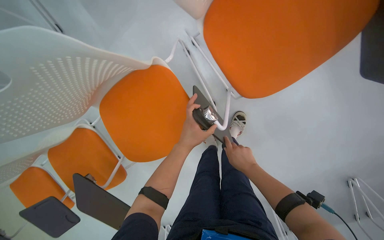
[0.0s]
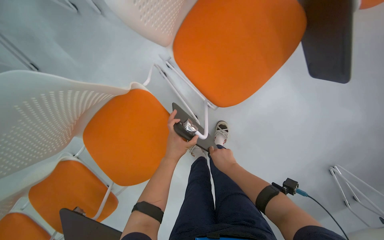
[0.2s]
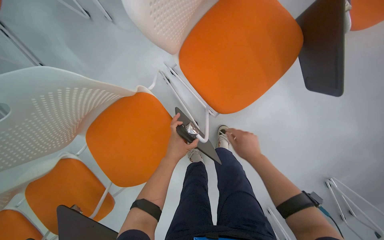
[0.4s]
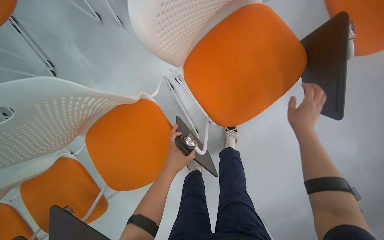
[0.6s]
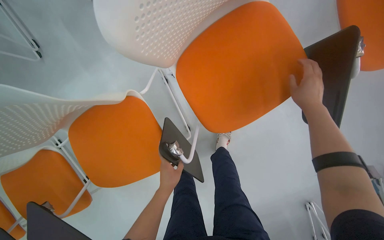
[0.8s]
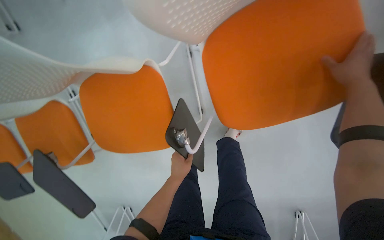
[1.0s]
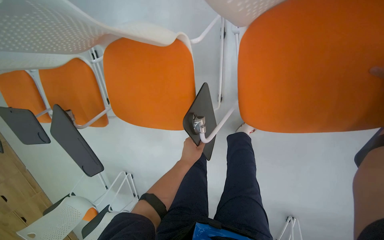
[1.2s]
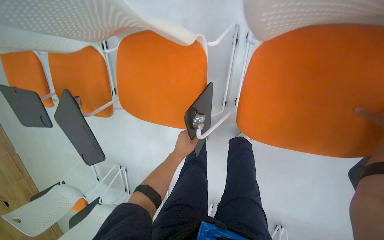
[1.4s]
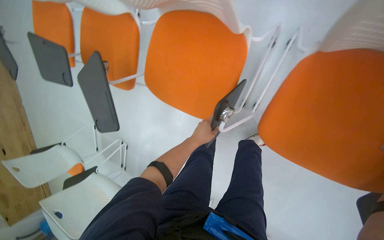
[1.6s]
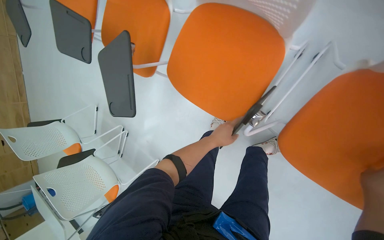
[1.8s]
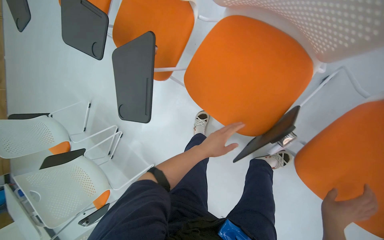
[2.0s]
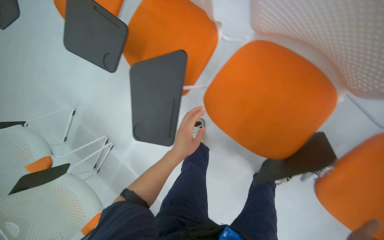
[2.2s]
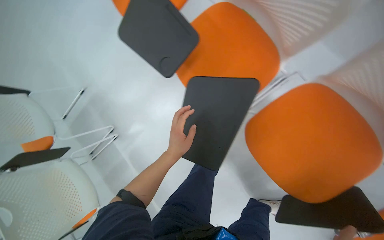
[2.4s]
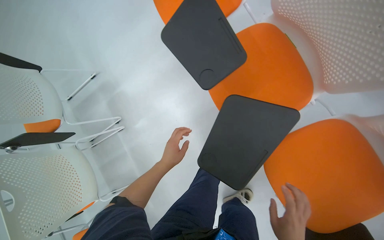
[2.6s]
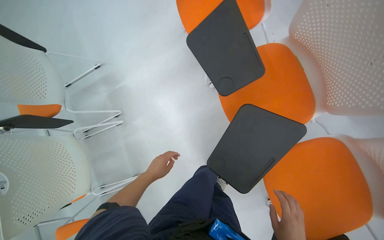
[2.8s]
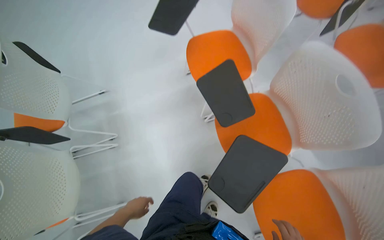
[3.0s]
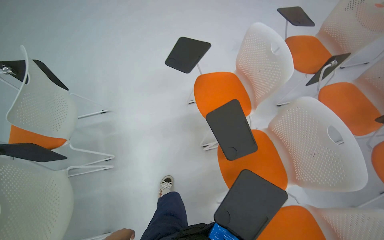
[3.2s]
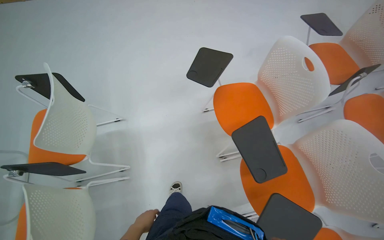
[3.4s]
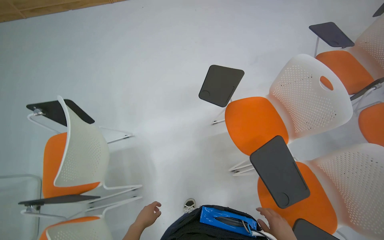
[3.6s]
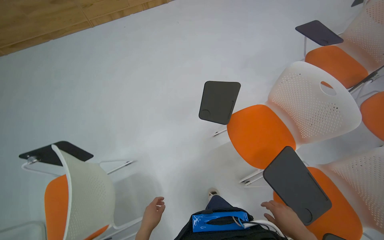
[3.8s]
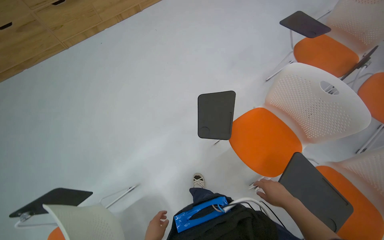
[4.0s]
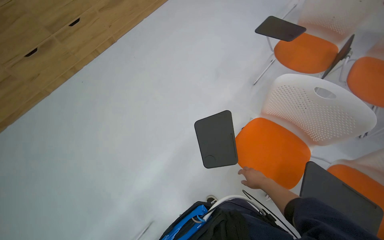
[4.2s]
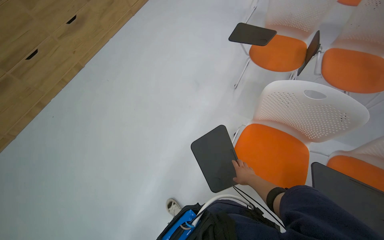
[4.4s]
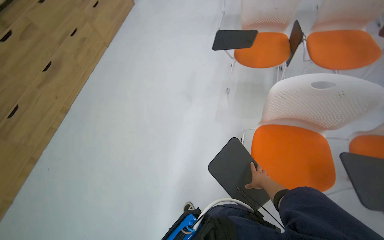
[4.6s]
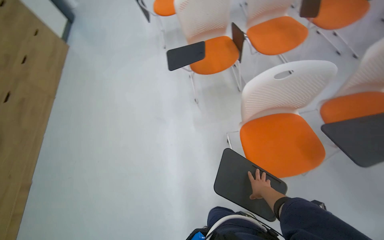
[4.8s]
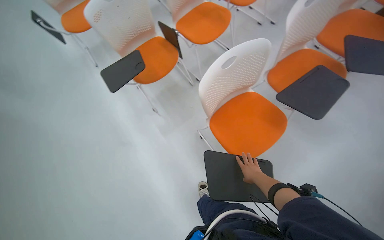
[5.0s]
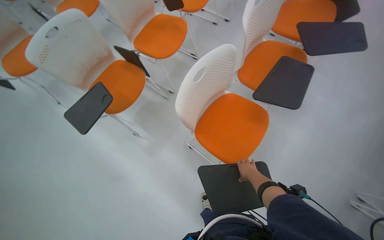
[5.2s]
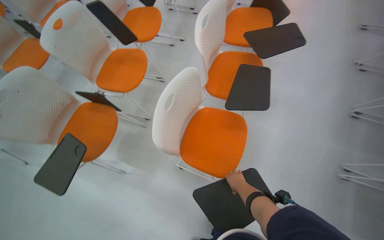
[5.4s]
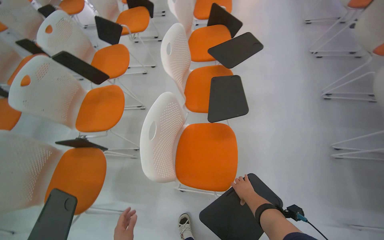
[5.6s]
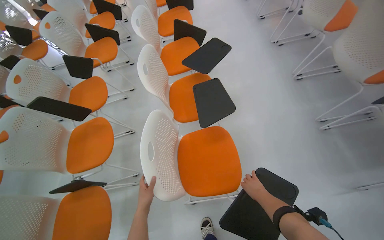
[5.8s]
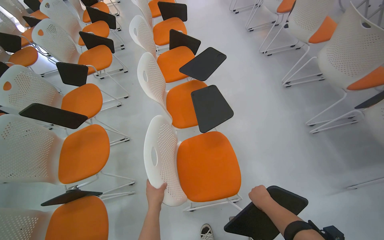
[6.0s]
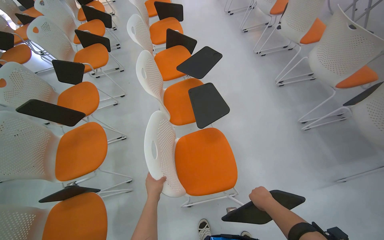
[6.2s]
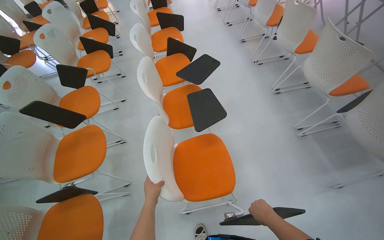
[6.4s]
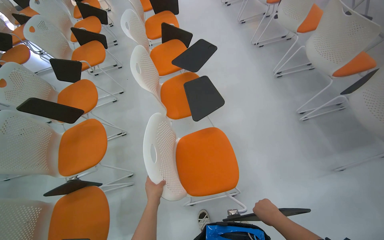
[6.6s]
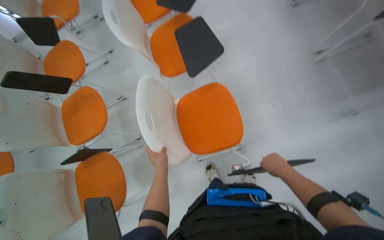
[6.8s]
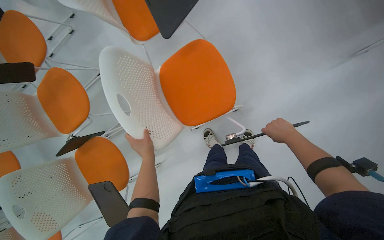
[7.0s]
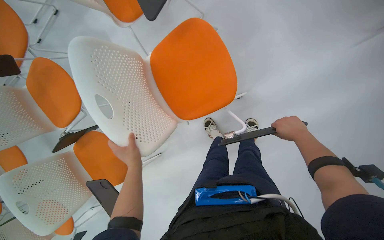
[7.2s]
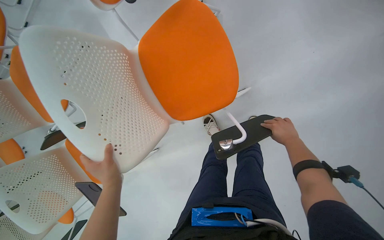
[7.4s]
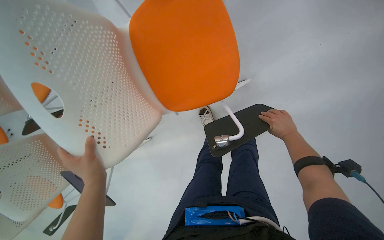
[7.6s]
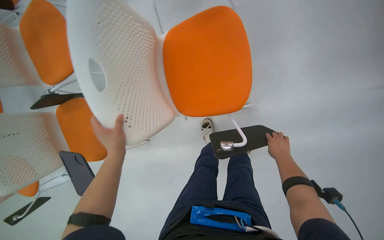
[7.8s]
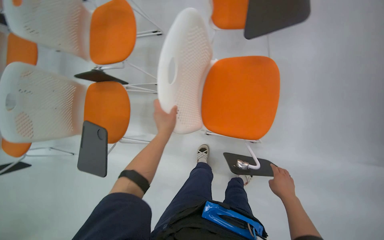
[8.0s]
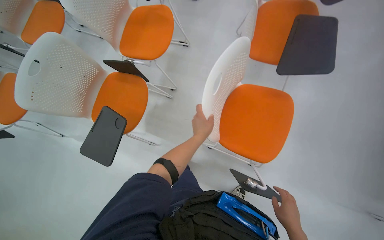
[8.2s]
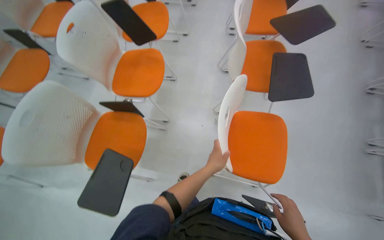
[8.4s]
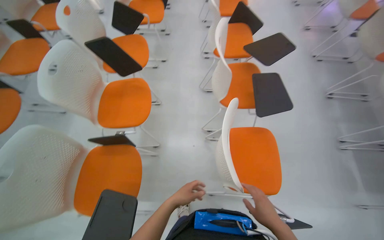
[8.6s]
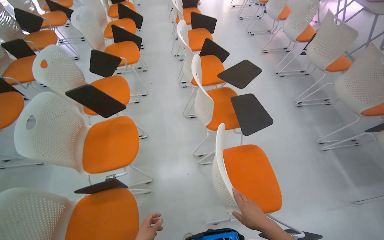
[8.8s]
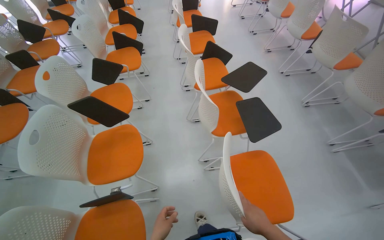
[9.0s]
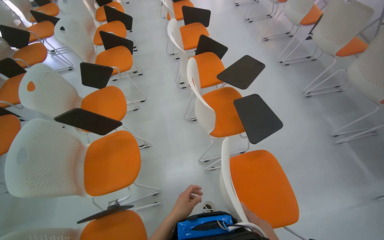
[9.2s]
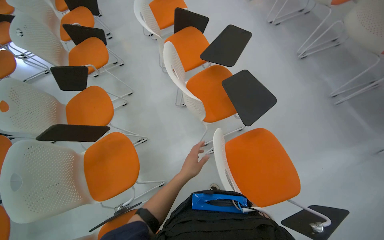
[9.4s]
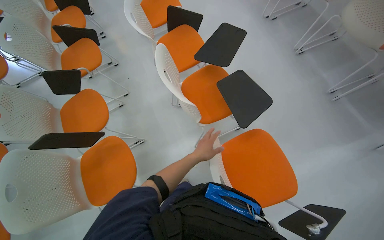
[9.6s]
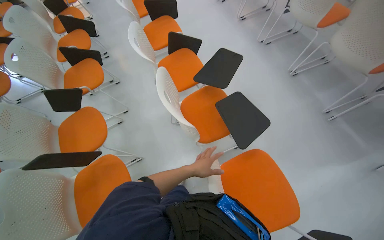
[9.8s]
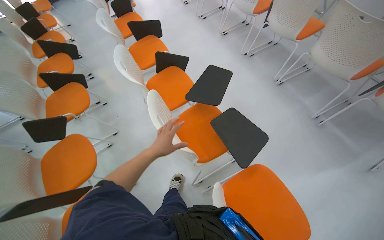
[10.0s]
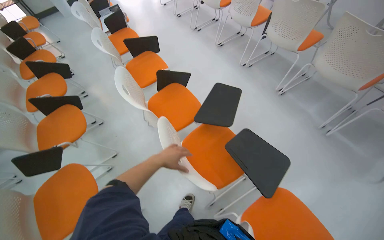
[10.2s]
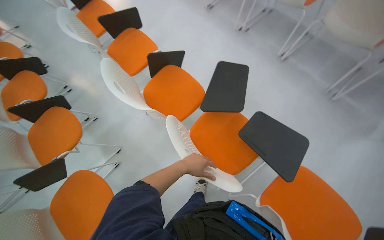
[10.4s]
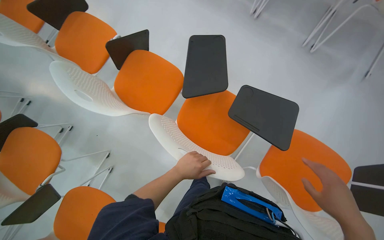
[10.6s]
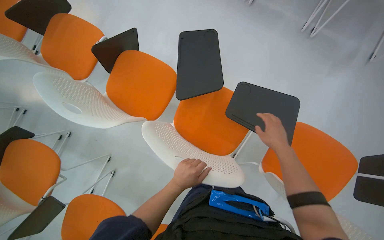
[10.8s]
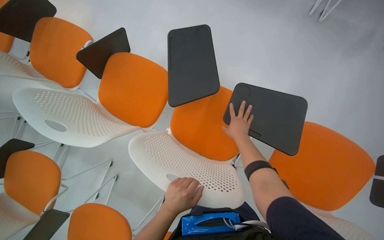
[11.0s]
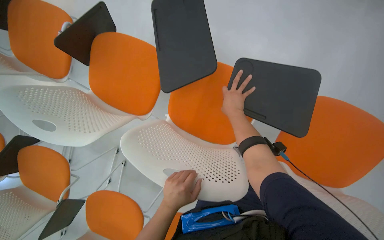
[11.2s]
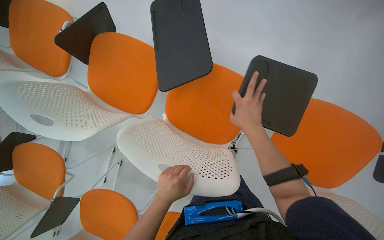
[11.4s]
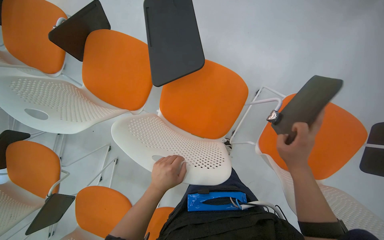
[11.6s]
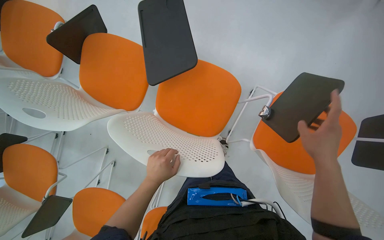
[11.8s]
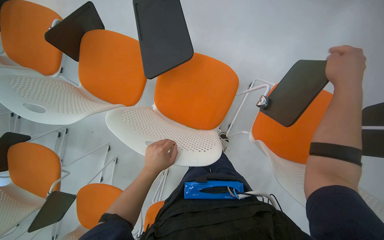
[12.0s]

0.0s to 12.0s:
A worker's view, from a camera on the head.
Job: organizing items.
The whole recording: Arranging chairs and tabletops. The worker arranges chairs and adjusts their attached tabletops.
0.0s to 1.6s: The scene rotates clockwise by some 50 degrees.
1.6s to 3.0s: The head travels to the left, about 60 cm. The view swings some 20 degrees to the right. The scene turns roughly 35 degrees clockwise in the picture.
3.0s to 4.4s: The camera travels approximately 90 cm. The scene turns roughly 45 degrees counterclockwise in the picture.
4.4s to 6.0s: The head turns to the right by roughly 130 degrees. The camera pitches upward, by approximately 25 degrees.
6.0s to 7.6s: The camera travels some 40 cm. The view tilts about 50 degrees downward.
7.6s to 9.0s: The head travels some 60 cm. The view swings some 25 degrees to the right. The view tilts some 40 degrees upward.
9.0s to 10.4s: The camera travels about 70 cm. Everything in view rotates about 30 degrees counterclockwise.
10.4s to 12.0s: The view tips downward by about 20 degrees. The scene turns about 25 degrees counterclockwise in the picture.

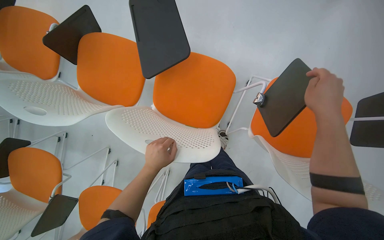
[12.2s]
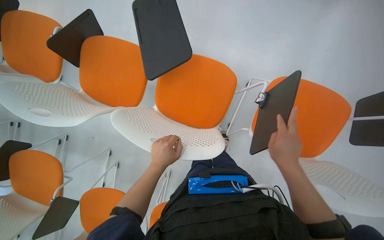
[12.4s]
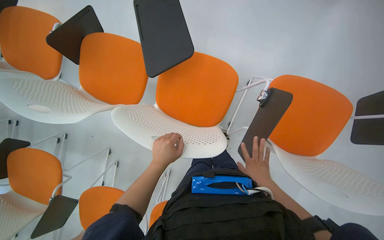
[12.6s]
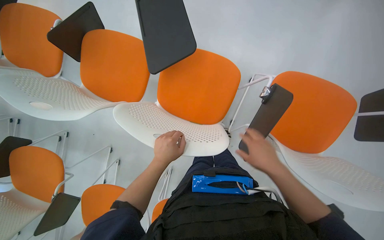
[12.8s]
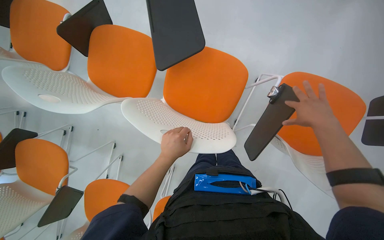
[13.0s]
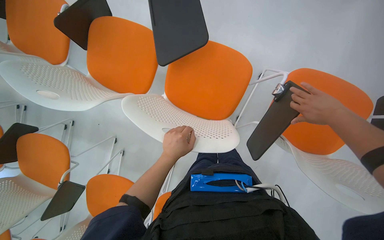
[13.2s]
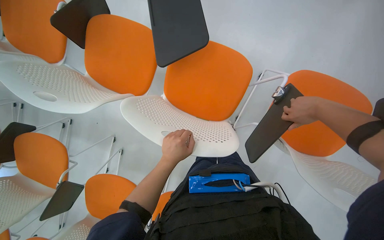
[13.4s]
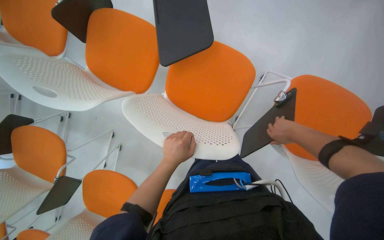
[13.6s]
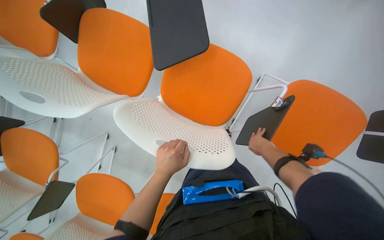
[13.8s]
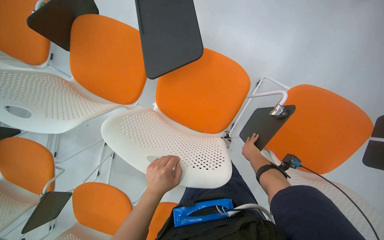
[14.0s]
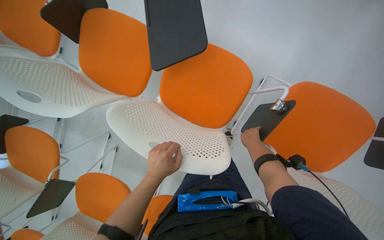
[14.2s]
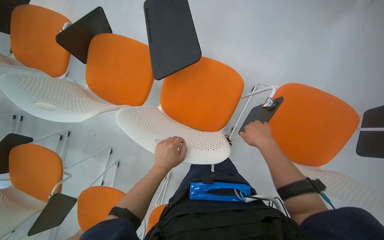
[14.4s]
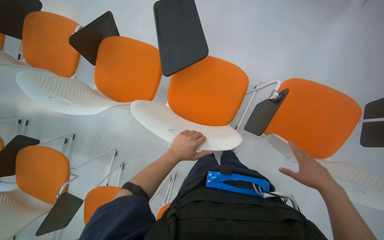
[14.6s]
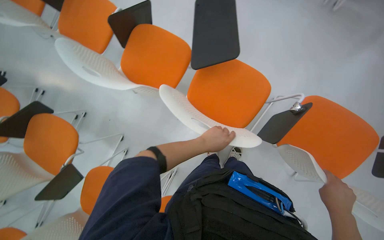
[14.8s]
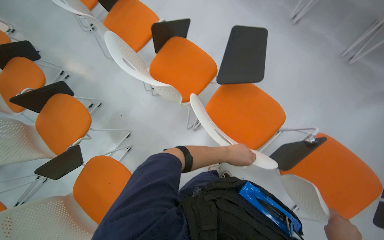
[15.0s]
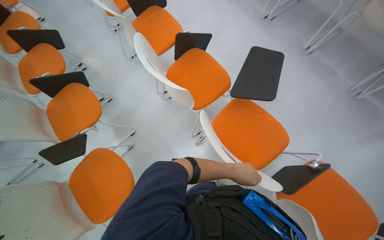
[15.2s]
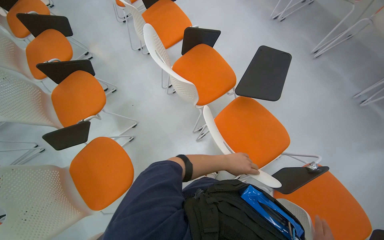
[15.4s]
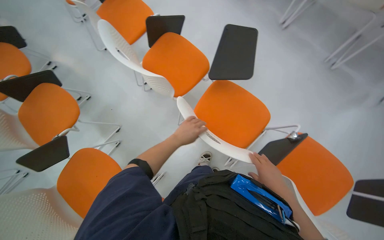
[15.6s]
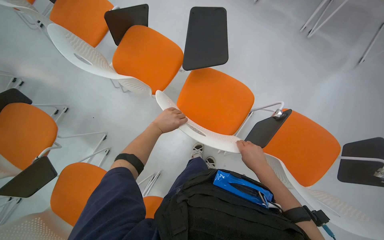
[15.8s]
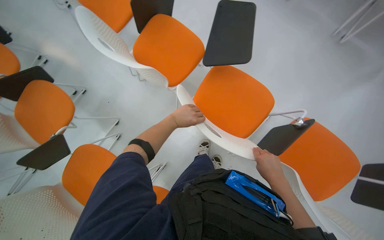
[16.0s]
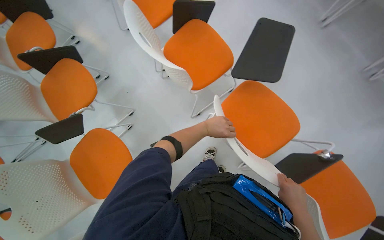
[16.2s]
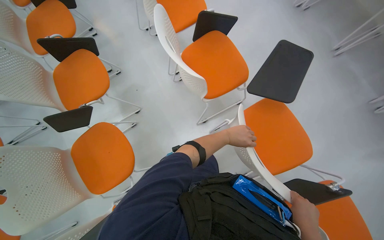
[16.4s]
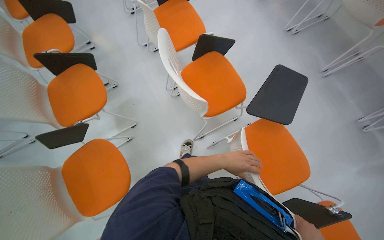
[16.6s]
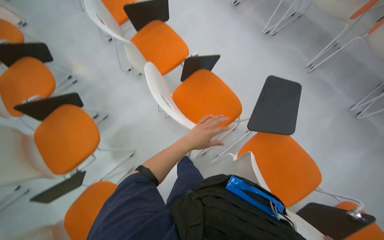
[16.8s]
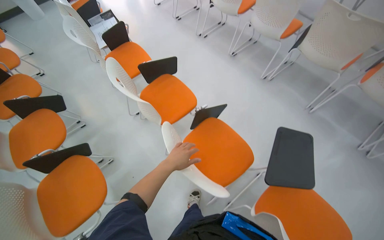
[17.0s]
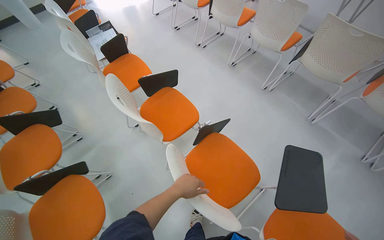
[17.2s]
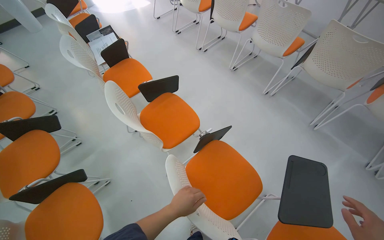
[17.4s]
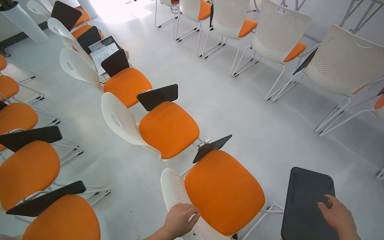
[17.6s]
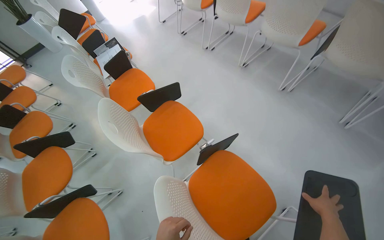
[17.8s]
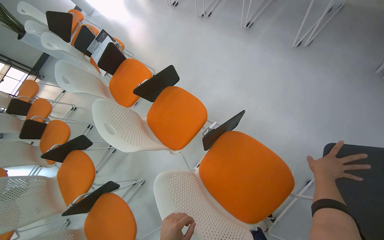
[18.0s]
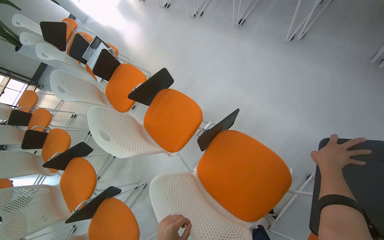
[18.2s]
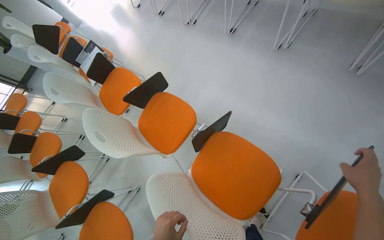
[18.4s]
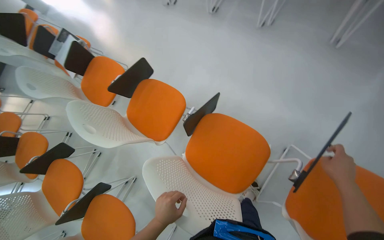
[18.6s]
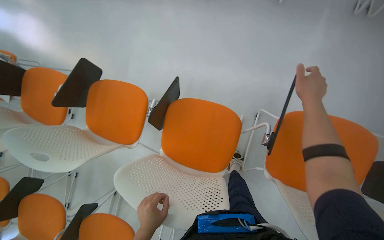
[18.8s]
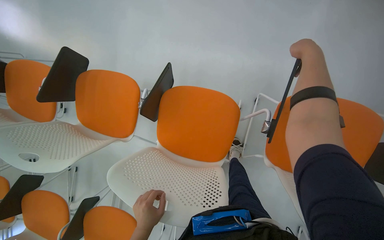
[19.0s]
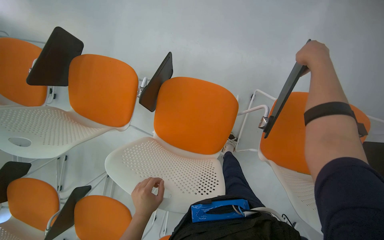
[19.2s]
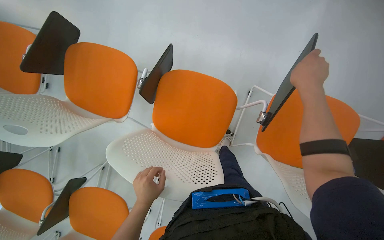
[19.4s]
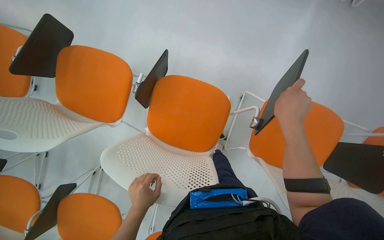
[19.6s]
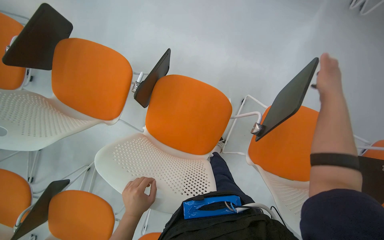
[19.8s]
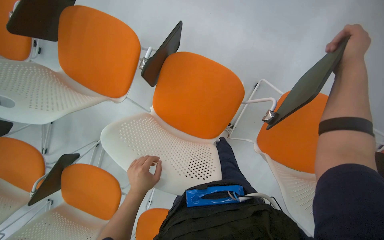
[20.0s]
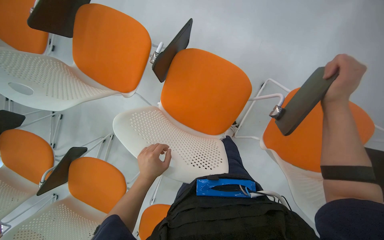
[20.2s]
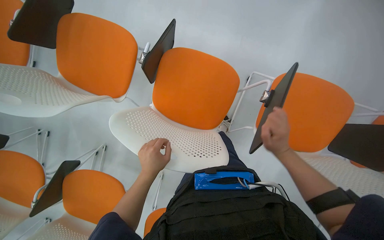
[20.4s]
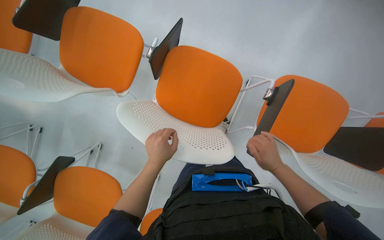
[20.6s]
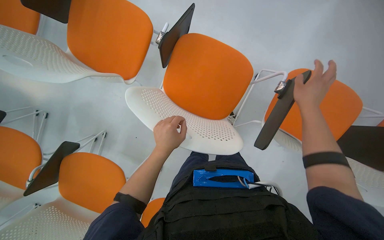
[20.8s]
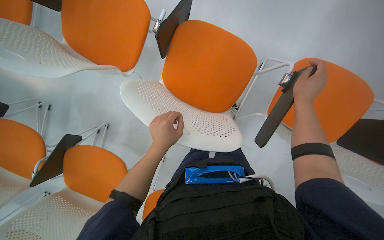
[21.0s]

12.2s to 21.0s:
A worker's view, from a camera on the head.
Job: organizing items.
The whole recording: Arranging chairs and tabletops. The worker arranges chairs and adjusts their attached tabletops.
12.2s to 13.6s: The right hand goes about 20 cm farther from the camera, and reaches about 25 cm down the picture, then returns.
13.6s to 15.2s: The view tilts about 20 degrees upward. The scene turns about 30 degrees clockwise in the picture.
16.6s to 18.0s: The camera is carried about 60 cm. The scene turns approximately 25 degrees counterclockwise in the picture.
18.0s to 19.6s: The head rotates roughly 30 degrees to the right. The wearer looks about 15 degrees further downward.
19.6s to 21.0s: The right hand goes up and down the picture, some 25 cm each way, reversing 2 times.
